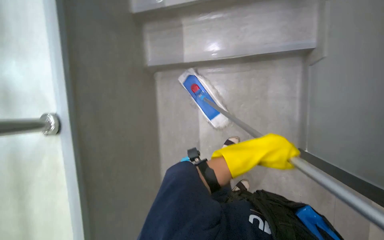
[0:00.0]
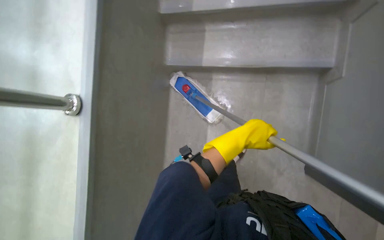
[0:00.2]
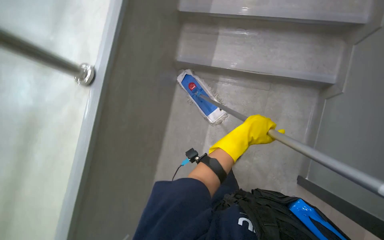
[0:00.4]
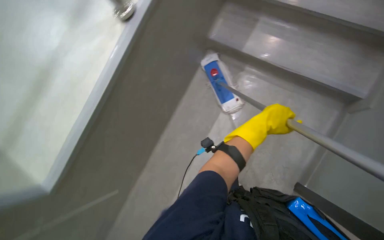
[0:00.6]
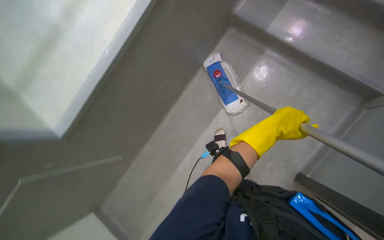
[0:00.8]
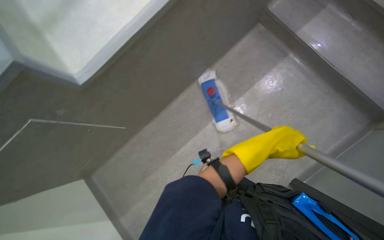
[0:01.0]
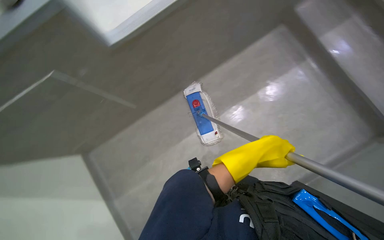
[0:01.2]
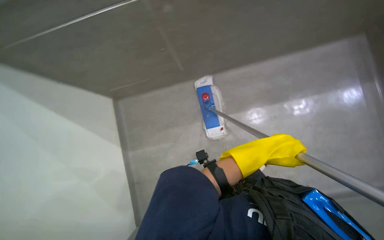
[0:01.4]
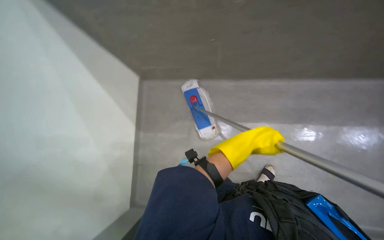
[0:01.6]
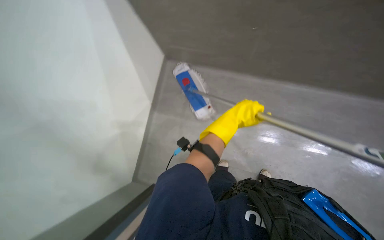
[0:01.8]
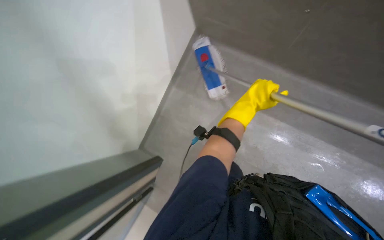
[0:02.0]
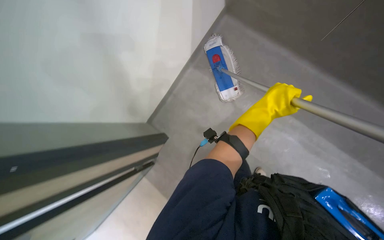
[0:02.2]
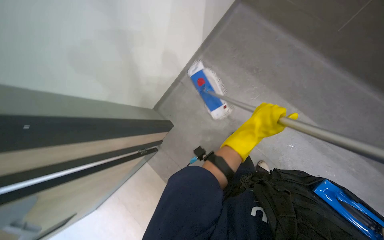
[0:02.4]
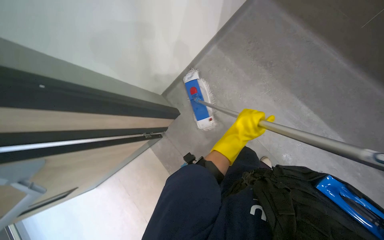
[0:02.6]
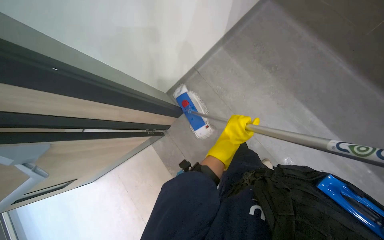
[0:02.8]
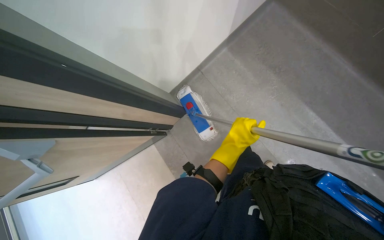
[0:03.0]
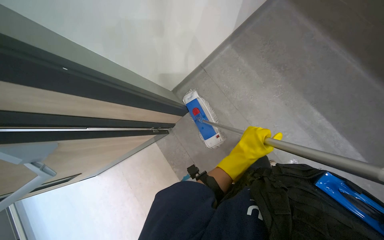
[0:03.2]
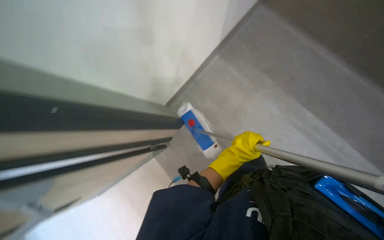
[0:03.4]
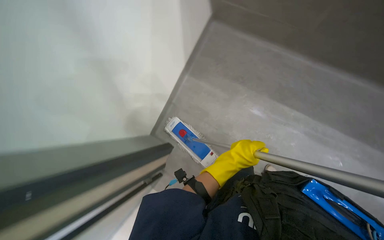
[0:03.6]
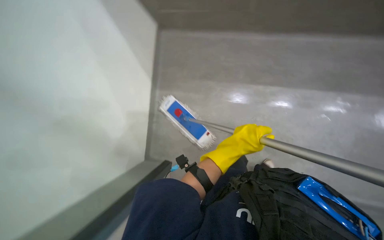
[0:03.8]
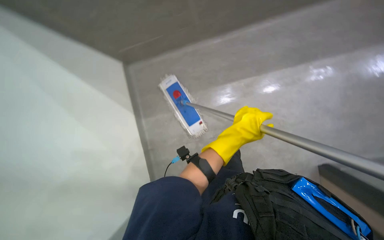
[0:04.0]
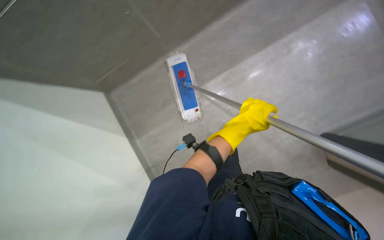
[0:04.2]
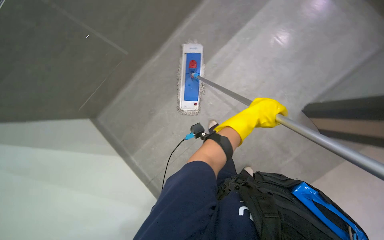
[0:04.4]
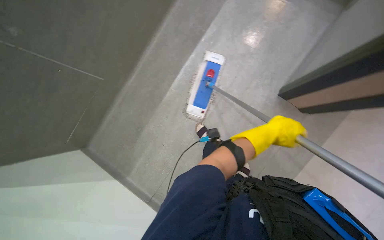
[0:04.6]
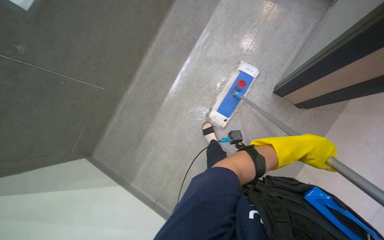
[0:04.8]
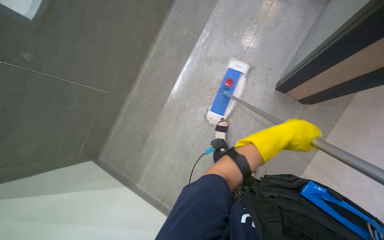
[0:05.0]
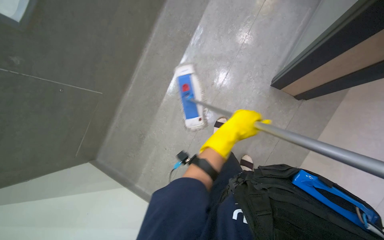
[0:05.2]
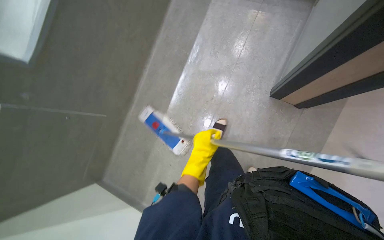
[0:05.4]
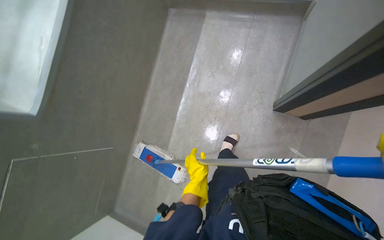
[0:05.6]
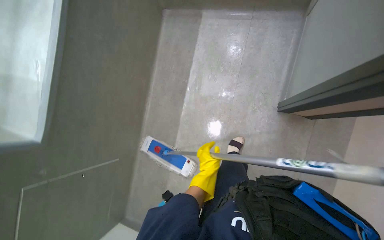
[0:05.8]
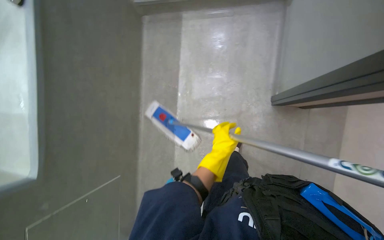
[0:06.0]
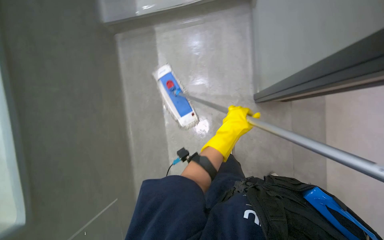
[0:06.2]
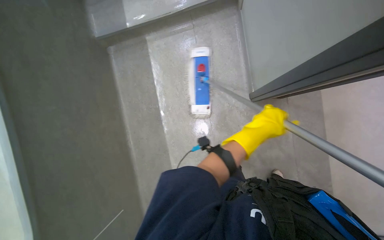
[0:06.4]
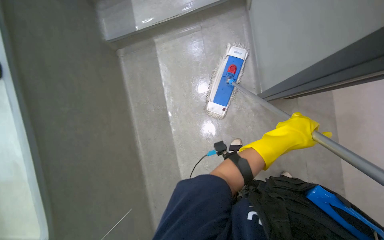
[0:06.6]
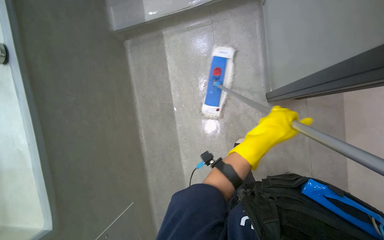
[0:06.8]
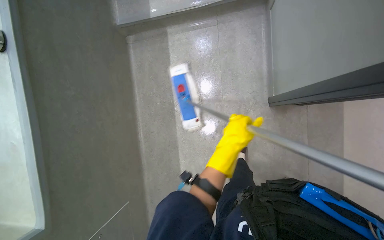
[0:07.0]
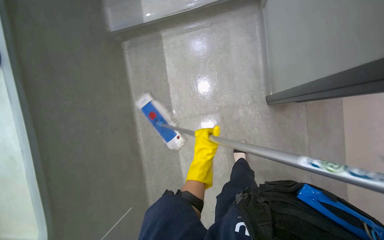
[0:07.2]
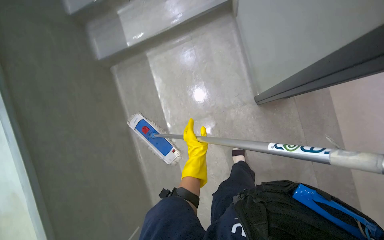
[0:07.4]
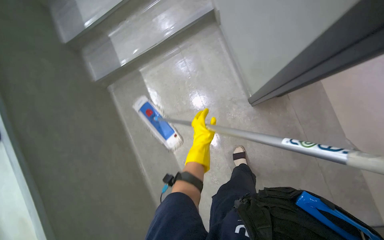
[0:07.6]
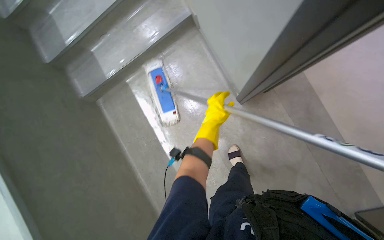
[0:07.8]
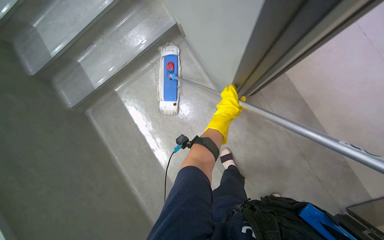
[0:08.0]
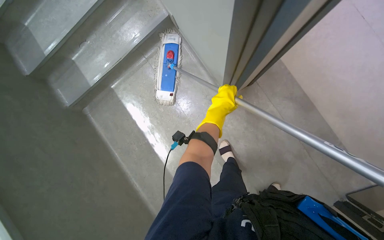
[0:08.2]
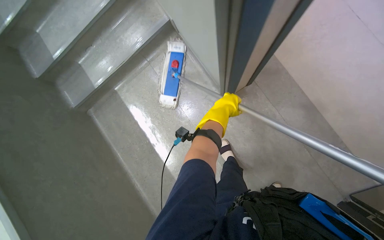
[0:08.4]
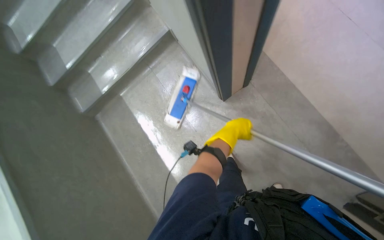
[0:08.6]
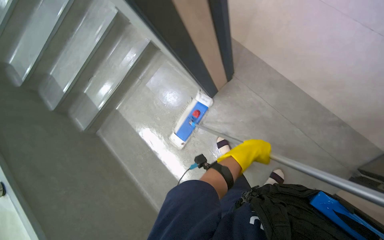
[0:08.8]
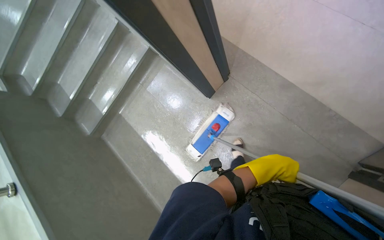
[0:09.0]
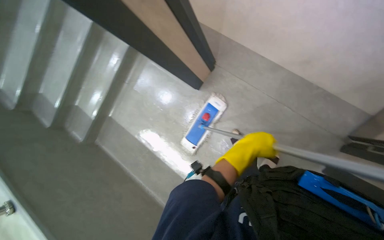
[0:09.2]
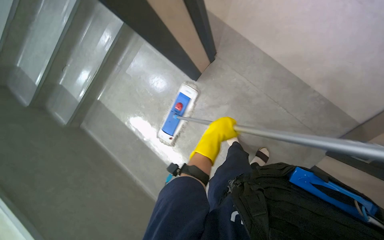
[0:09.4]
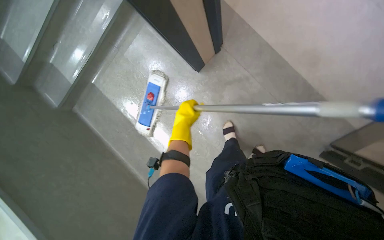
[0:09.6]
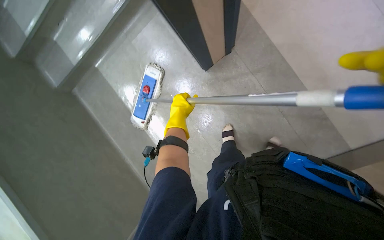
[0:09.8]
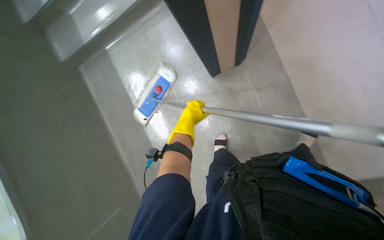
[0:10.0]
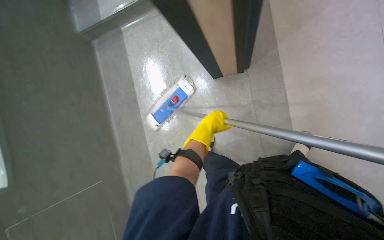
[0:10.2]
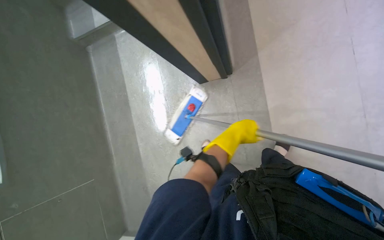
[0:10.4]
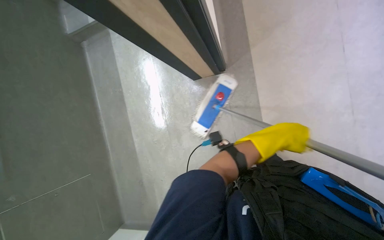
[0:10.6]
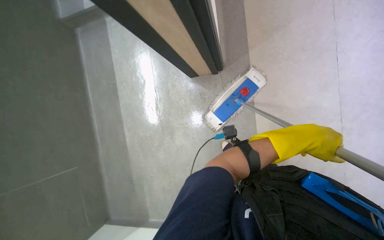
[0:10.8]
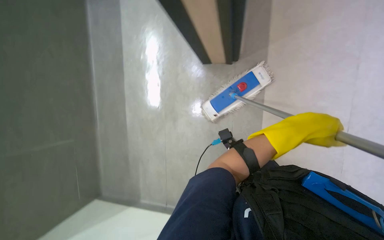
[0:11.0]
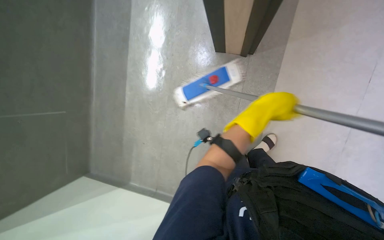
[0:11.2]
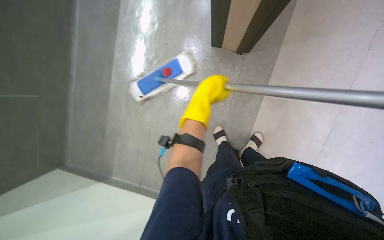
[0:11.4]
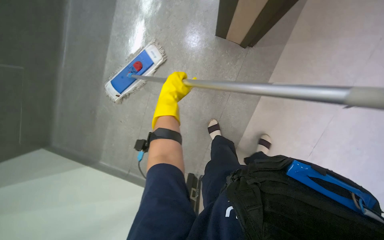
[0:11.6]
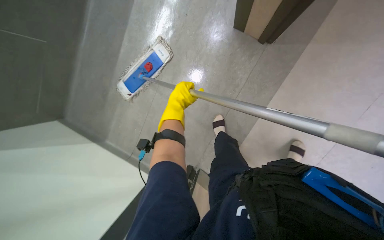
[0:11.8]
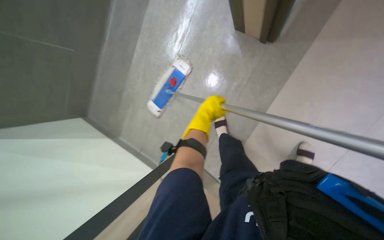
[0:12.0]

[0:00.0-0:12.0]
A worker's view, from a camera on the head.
Job: mopping floor.
The whole recording: Mopping hallway floor. The worker mops the hallway floor with a flat mop.
0:00.0 to 0:01.6: Everything in view rotates about 30 degrees clockwise.
0:01.6 to 0:03.0: The head turns to the left by approximately 30 degrees. The camera pitches downward, by about 15 degrees. The left hand moves to the left, about 25 cm, and reaches about 5 cm up the picture, then returns.
0:03.0 to 0:04.4: The left hand heads up the picture, covering roughly 20 cm.
0:04.4 to 0:06.0: The left hand goes left and right, roughly 30 cm each way, reversing 2 times.
0:06.0 to 0:07.6: Everything in view rotates roughly 25 degrees counterclockwise. The left hand goes nearer to the camera and returns, about 10 cm each way.
0:07.6 to 0:09.0: The camera travels approximately 40 cm.
0:09.0 to 0:10.4: The view pans to the right by some 20 degrees. The left hand goes to the left and returns, about 30 cm each way.
0:10.4 to 0:12.0: The wearer looks roughly 10 degrees further downward. The left hand moves left and right over approximately 35 cm, changing direction 2 times.

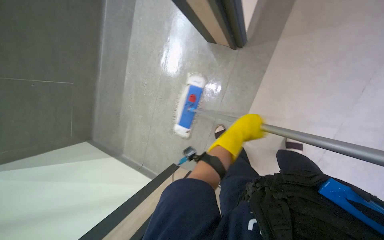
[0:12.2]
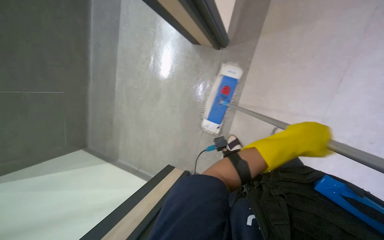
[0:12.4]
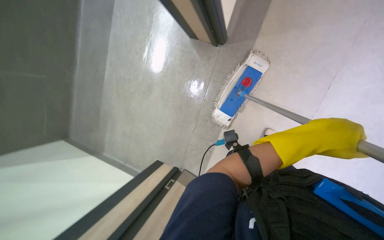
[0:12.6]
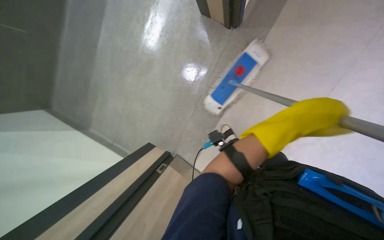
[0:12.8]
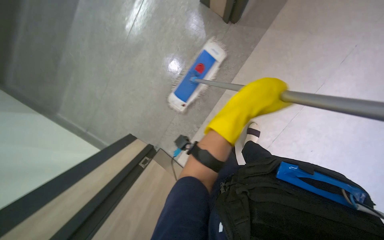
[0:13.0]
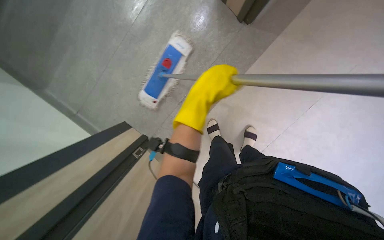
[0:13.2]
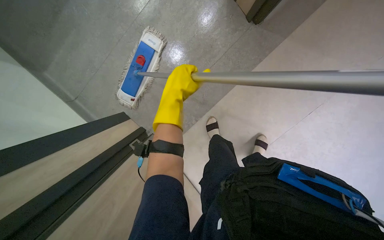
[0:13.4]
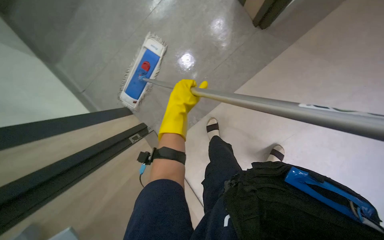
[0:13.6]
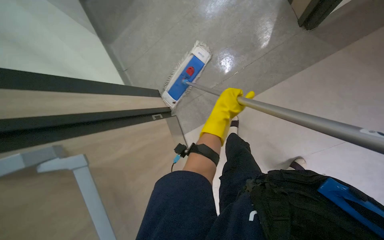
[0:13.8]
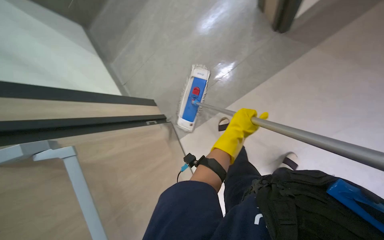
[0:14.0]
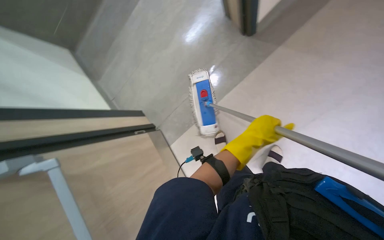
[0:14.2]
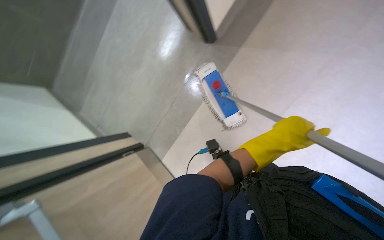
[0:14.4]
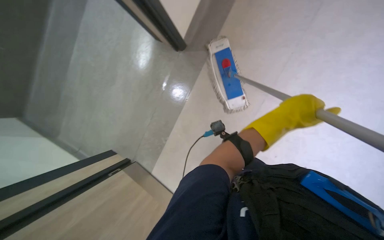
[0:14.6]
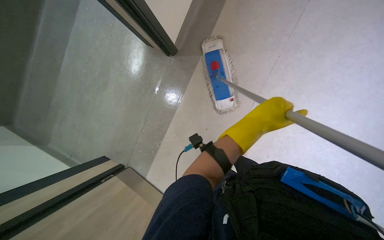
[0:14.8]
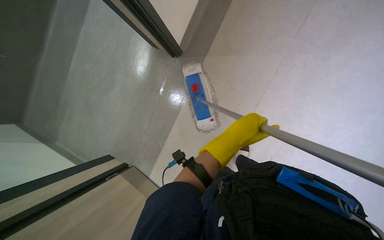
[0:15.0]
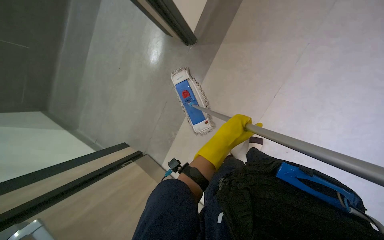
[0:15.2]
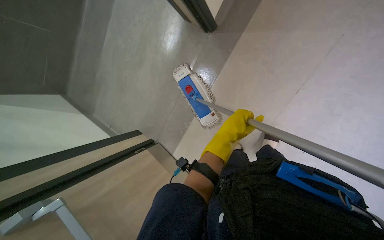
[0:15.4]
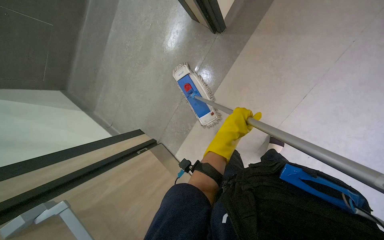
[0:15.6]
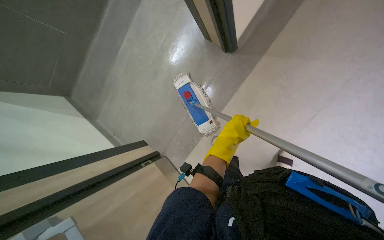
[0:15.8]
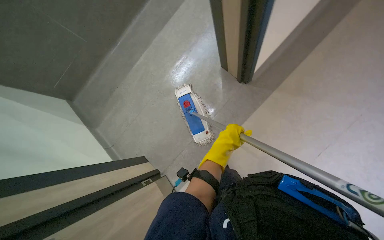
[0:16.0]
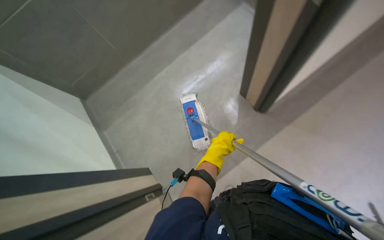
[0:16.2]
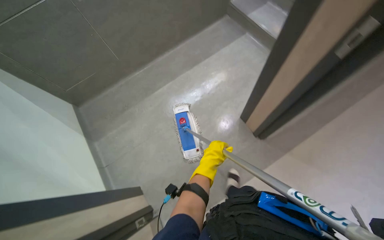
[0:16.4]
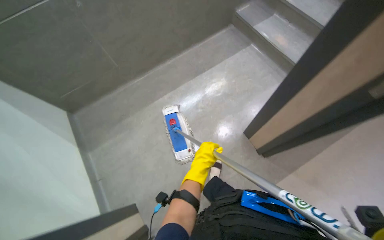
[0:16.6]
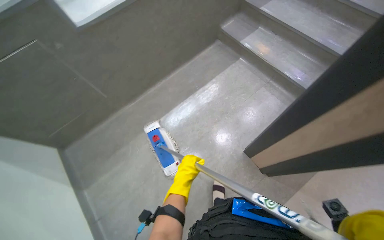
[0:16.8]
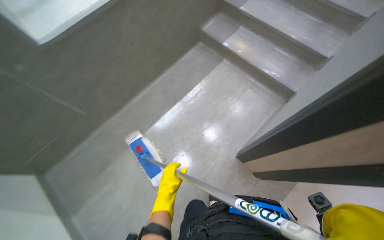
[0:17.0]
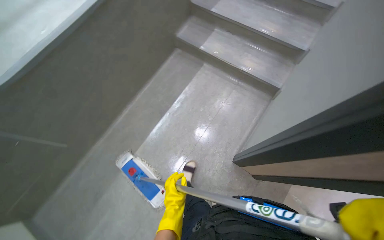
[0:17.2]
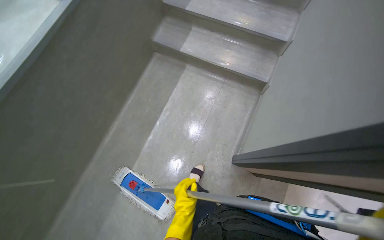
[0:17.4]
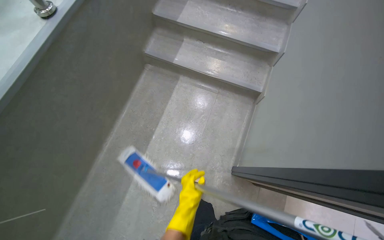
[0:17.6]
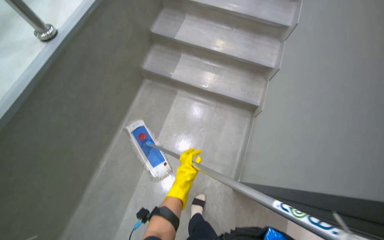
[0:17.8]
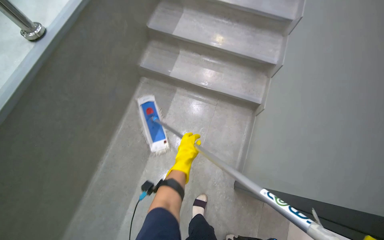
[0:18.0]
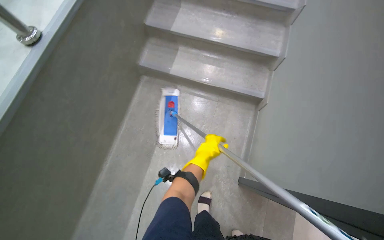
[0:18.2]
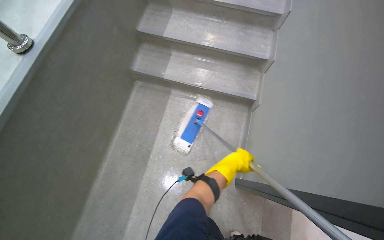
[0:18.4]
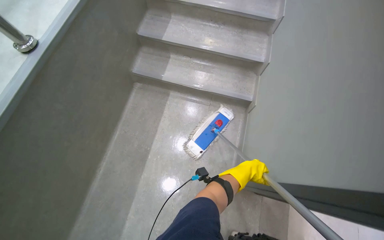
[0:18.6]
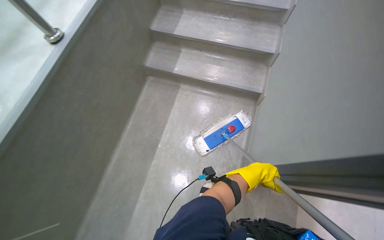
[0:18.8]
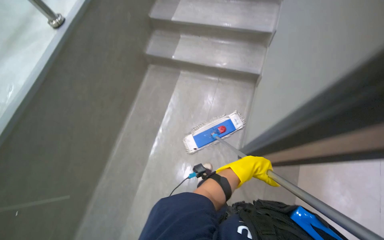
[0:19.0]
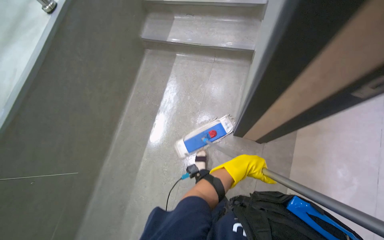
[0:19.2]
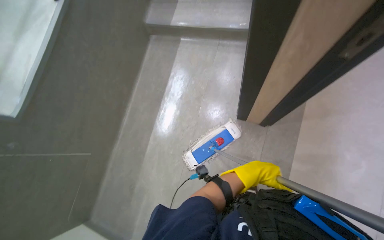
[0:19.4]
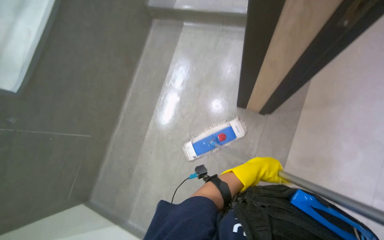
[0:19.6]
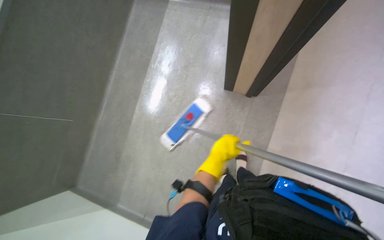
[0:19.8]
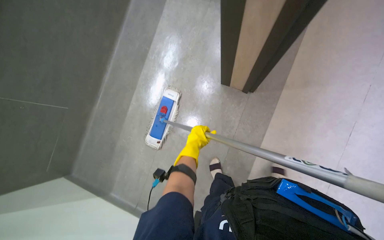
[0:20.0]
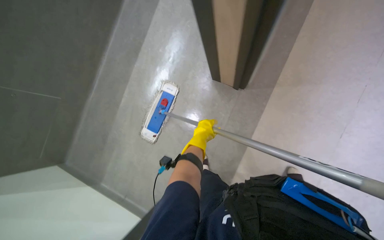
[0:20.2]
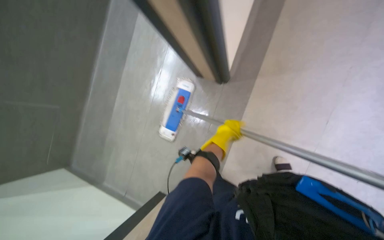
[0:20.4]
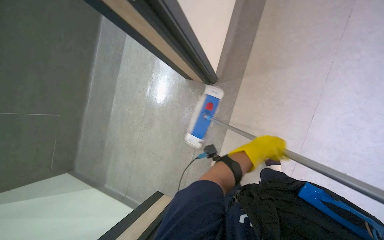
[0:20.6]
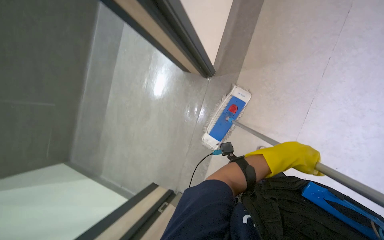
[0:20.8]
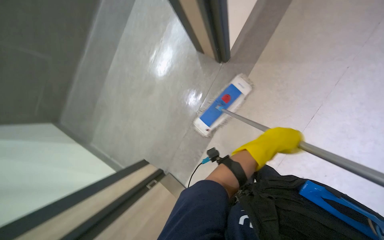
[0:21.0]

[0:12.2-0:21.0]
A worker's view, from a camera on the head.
Job: mopping floor.
The whole recording: Mopping hallway floor. The worker mops the hallway floor with a flat mop.
0:13.6 to 0:15.2: The left hand moves to the right, approximately 20 cm.
0:15.2 to 0:16.6: The camera travels roughly 50 cm.
0:16.6 to 0:18.0: The camera is carried approximately 40 cm. The wearer looks about 35 degrees further to the right.
0:18.0 to 0:19.6: The camera travels about 40 cm.
0:19.6 to 0:21.0: The view tips downward by some 15 degrees. The left hand shifts roughly 30 cm nearer to the camera, and moves approximately 20 cm to the left and comes back.
